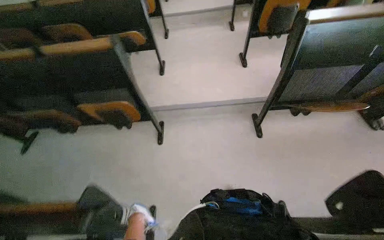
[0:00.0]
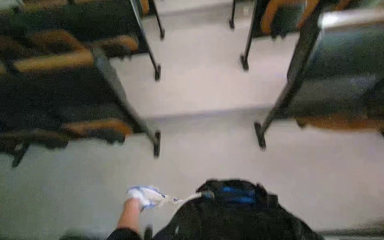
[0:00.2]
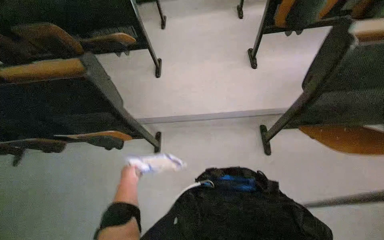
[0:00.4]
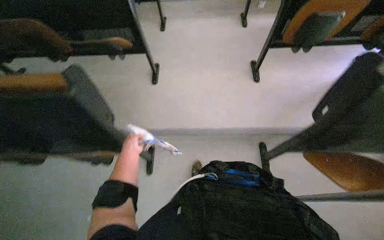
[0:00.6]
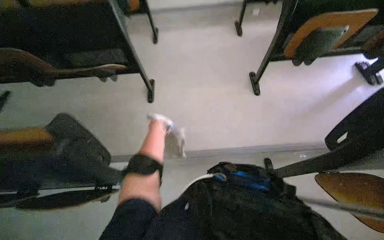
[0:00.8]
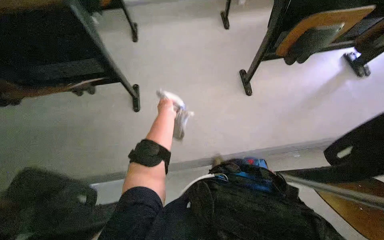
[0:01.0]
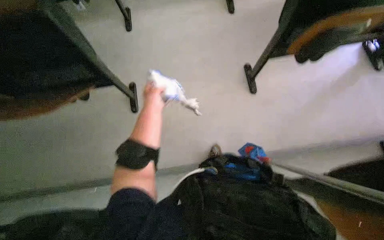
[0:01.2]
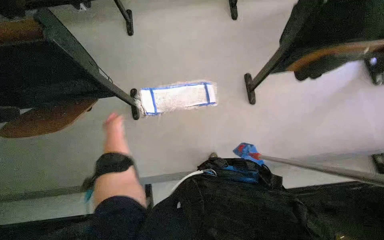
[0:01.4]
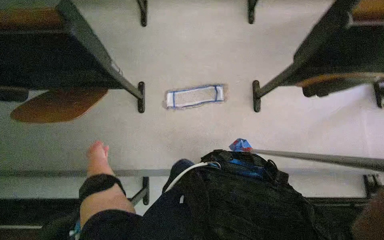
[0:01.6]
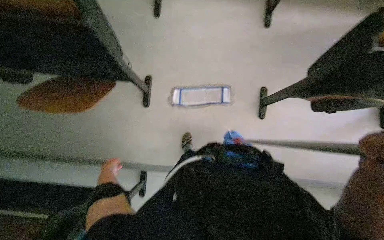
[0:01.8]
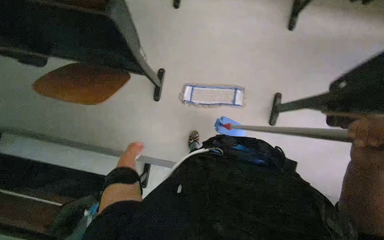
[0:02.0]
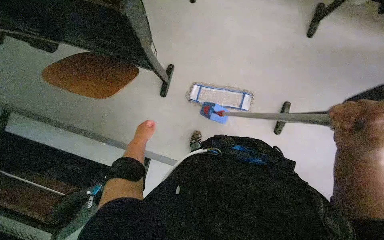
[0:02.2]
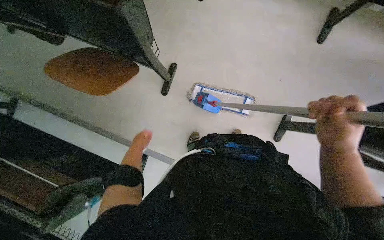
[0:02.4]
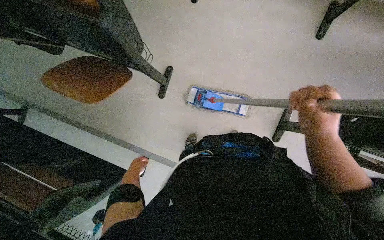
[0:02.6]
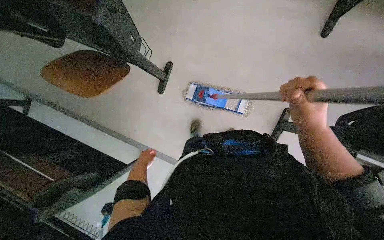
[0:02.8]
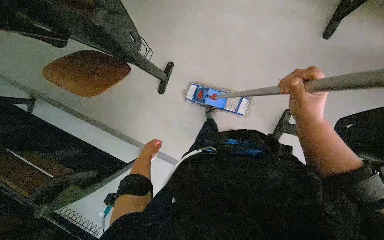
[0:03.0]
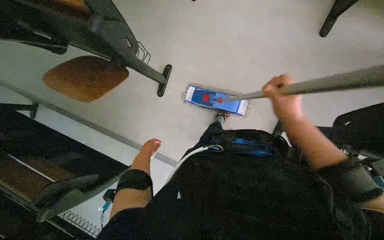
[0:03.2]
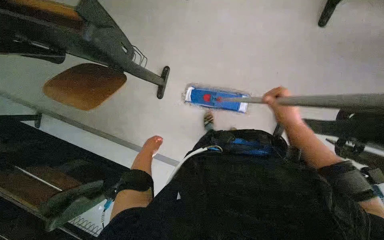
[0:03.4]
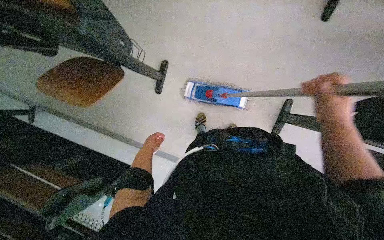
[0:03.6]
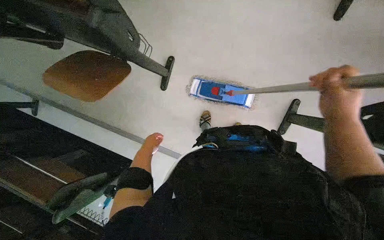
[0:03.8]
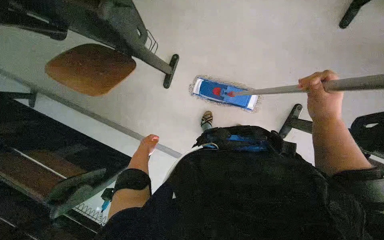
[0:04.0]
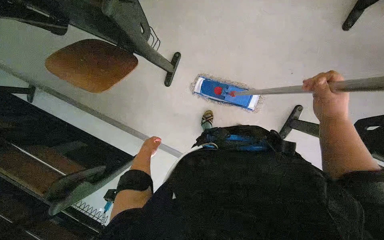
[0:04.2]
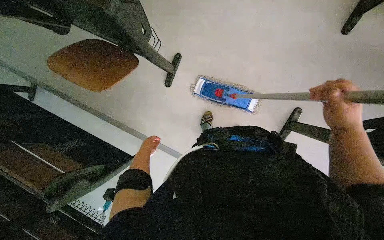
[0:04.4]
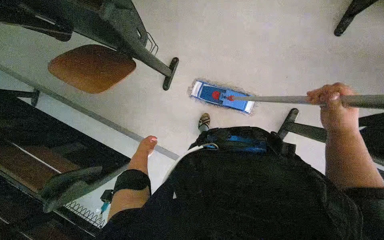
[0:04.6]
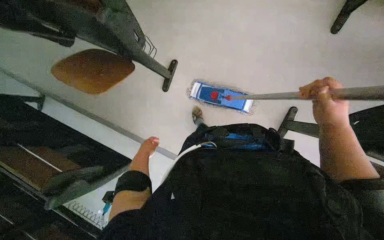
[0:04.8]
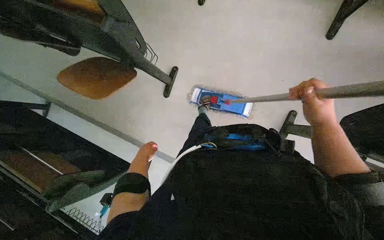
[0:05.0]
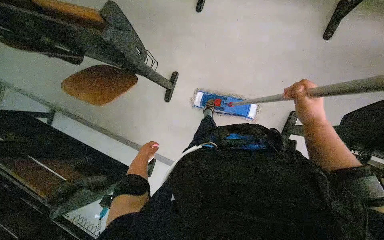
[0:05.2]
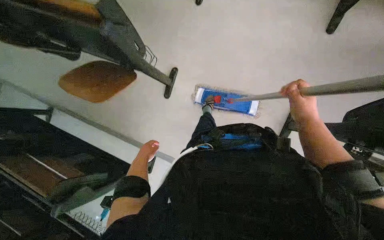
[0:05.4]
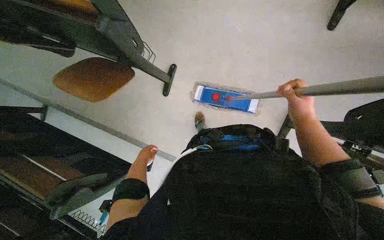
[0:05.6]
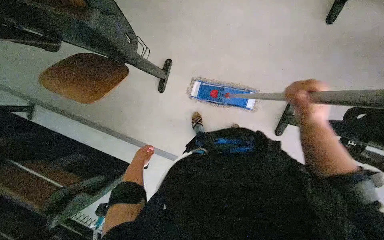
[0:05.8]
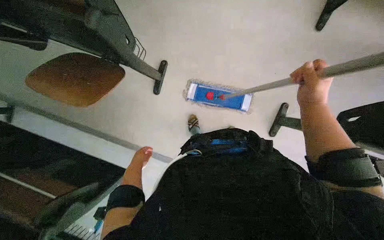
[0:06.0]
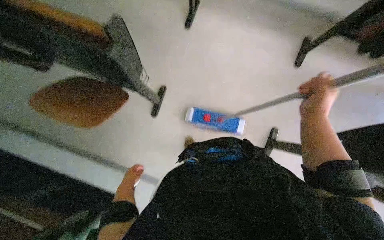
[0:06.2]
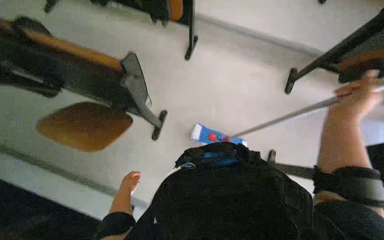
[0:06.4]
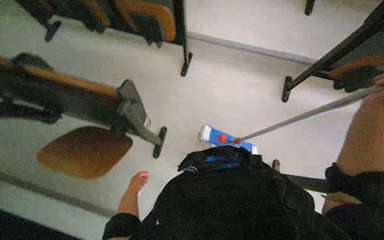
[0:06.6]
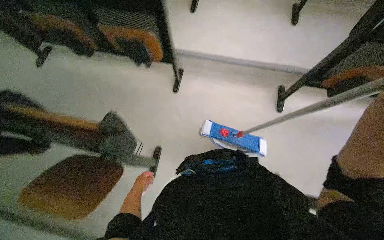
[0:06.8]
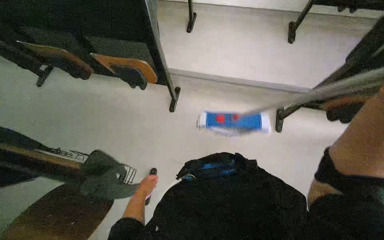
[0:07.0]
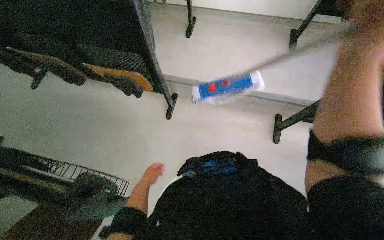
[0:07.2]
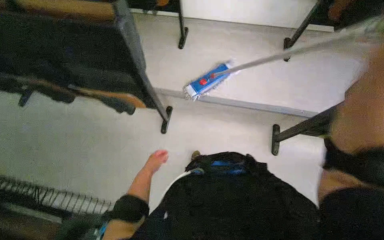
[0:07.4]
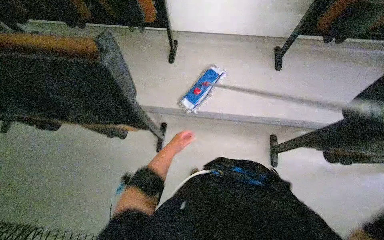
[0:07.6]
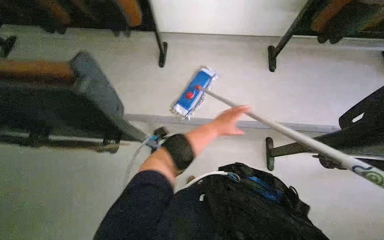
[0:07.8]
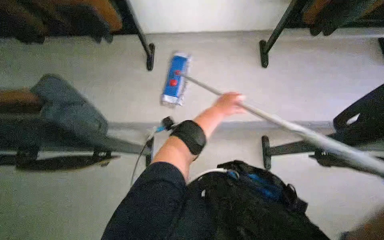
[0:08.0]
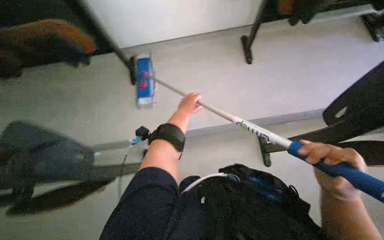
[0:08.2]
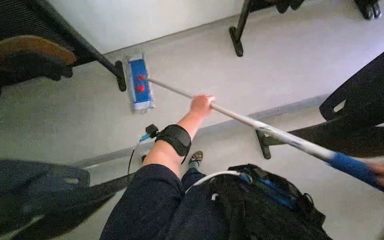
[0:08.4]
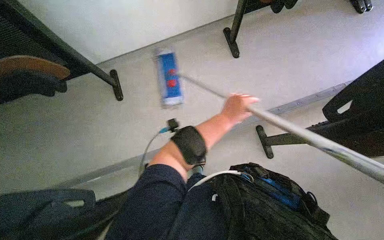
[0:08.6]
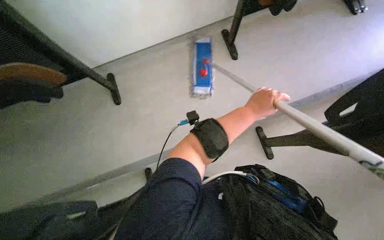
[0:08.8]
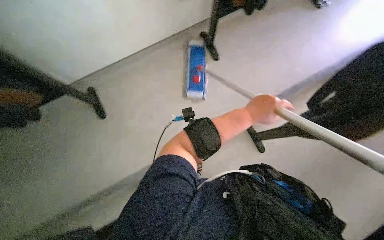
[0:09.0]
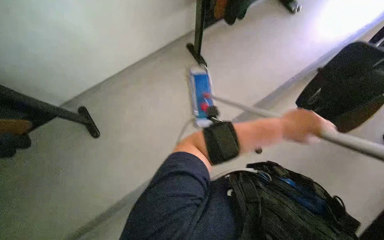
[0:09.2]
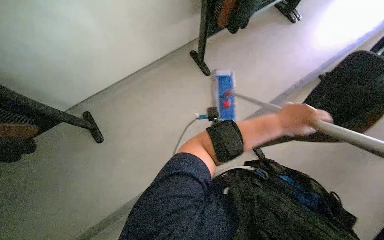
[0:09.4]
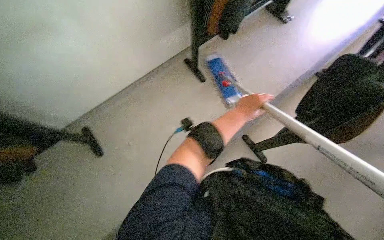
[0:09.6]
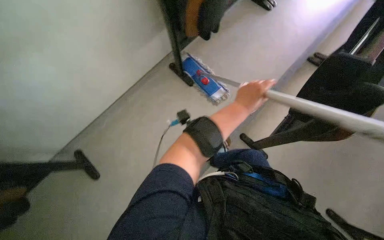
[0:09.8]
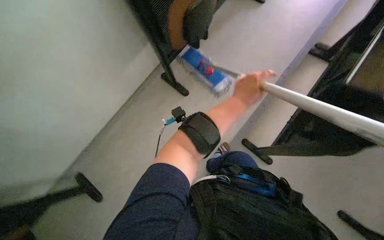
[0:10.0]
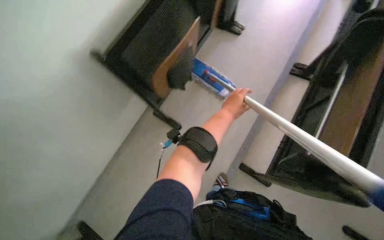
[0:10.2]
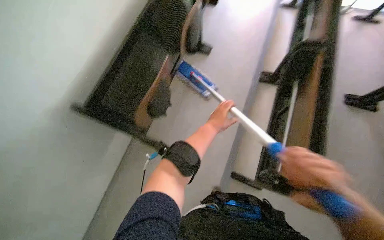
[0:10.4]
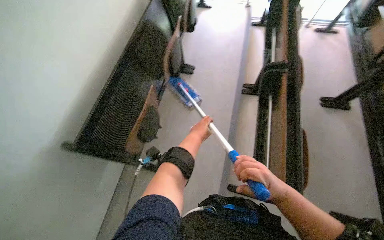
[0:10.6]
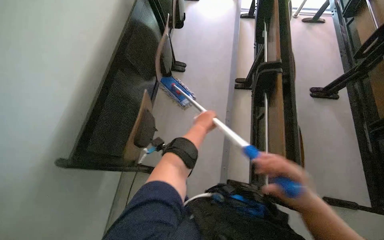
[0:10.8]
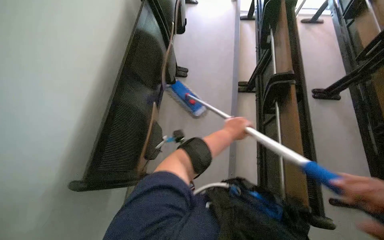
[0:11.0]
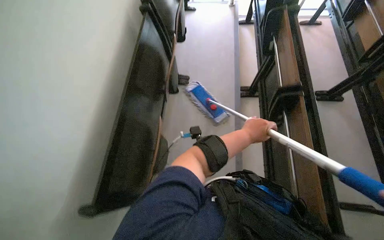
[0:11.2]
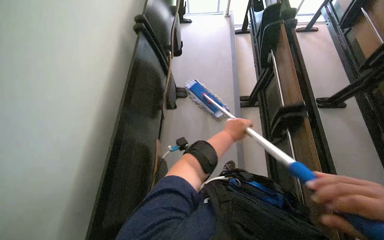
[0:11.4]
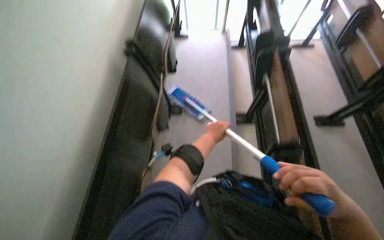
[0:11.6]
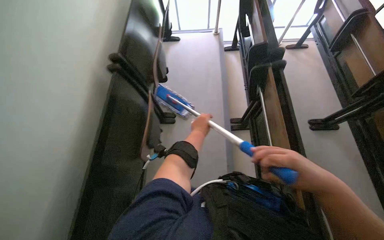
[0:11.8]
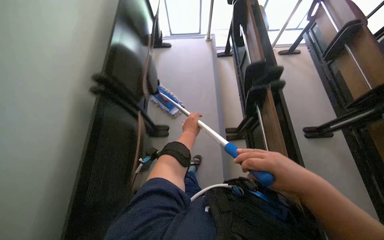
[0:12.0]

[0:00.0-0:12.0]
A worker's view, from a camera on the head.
Job: mopping floor.
The whole recording: Mopping classroom floor. The worker prepares the mop and then mops the classroom floor between the desks.
0:00.0 to 0:01.6: The wearer moves some 1 m. The view tilts approximately 20 degrees downward.
0:01.6 to 0:03.0: The left hand moves to the right, some 25 cm.
0:06.0 to 0:07.6: The wearer moves some 50 cm. The view tilts approximately 35 degrees upward.
0:07.6 to 0:09.0: Everything in view rotates some 30 degrees counterclockwise. The left hand swings left and right, about 30 cm each way, with 2 reversals.
0:09.0 to 0:10.4: The view tips upward by roughly 15 degrees.
0:10.4 to 0:12.0: The camera travels about 60 cm. The head rotates some 20 degrees to the right.

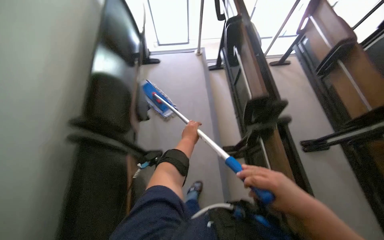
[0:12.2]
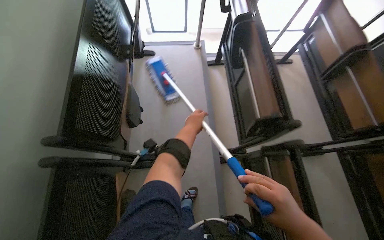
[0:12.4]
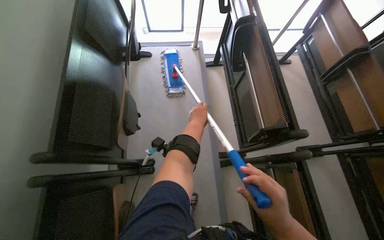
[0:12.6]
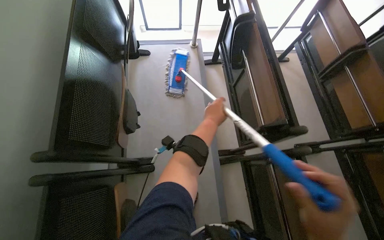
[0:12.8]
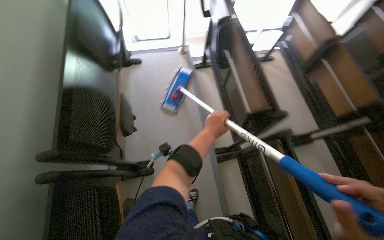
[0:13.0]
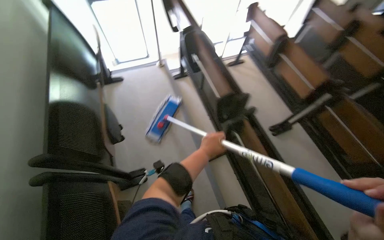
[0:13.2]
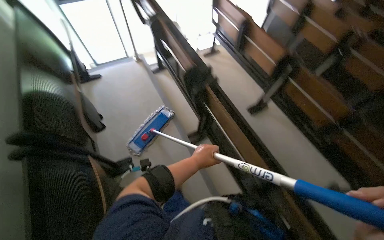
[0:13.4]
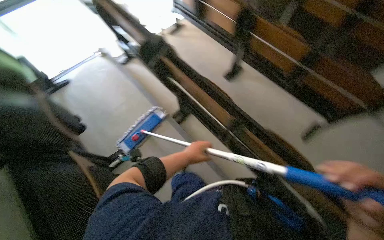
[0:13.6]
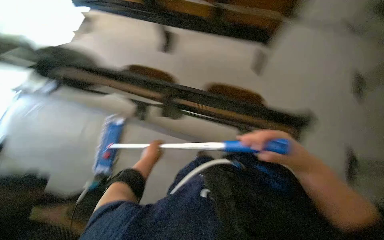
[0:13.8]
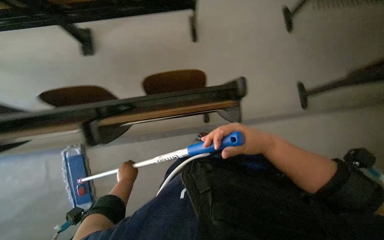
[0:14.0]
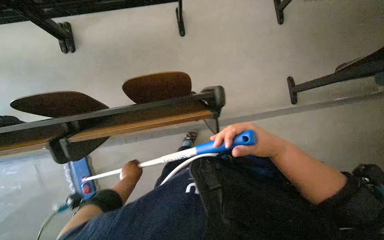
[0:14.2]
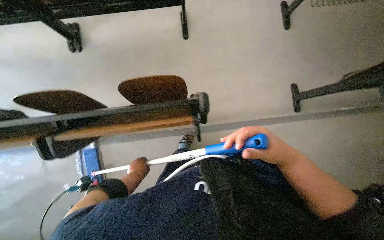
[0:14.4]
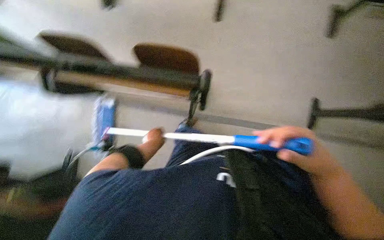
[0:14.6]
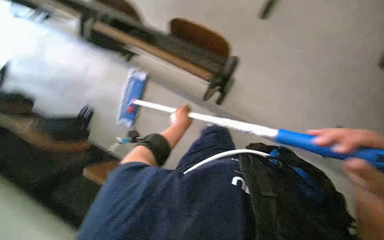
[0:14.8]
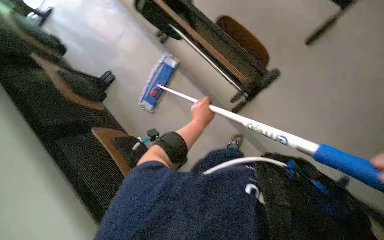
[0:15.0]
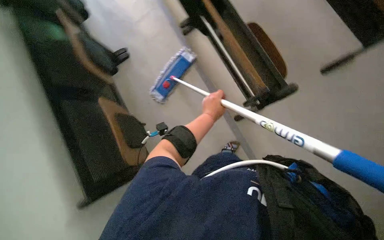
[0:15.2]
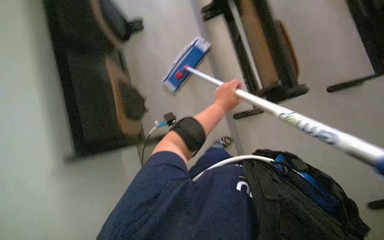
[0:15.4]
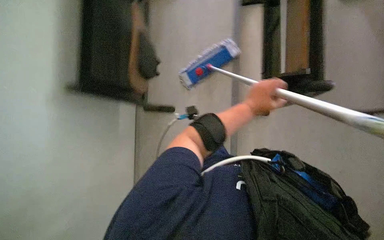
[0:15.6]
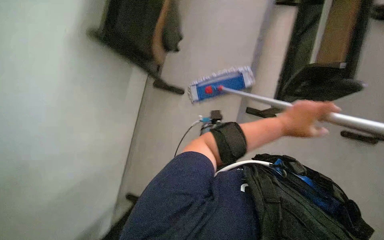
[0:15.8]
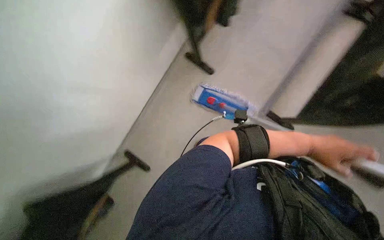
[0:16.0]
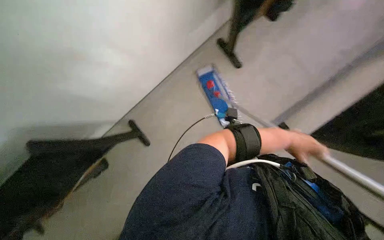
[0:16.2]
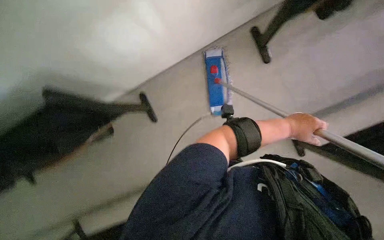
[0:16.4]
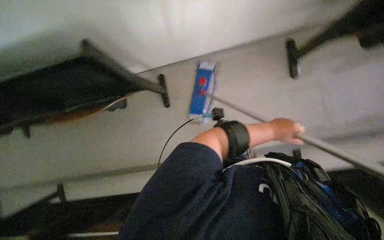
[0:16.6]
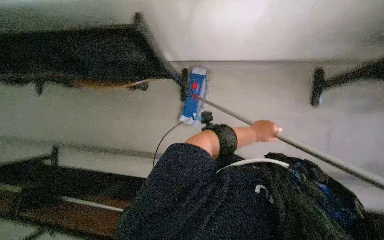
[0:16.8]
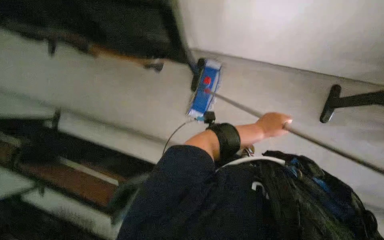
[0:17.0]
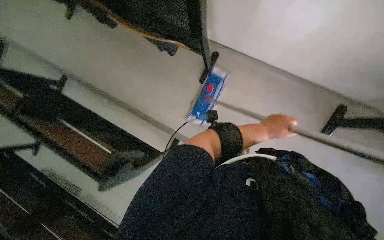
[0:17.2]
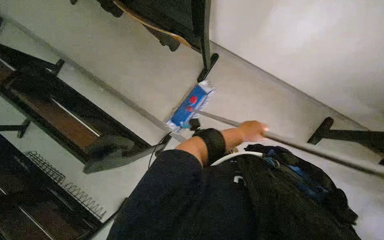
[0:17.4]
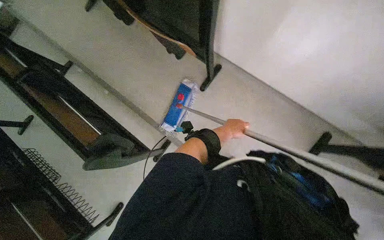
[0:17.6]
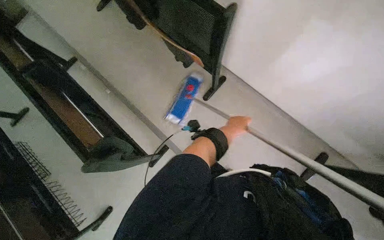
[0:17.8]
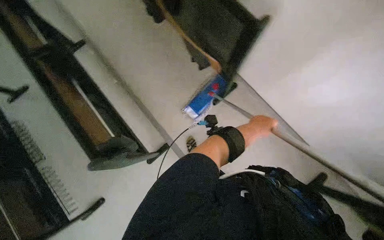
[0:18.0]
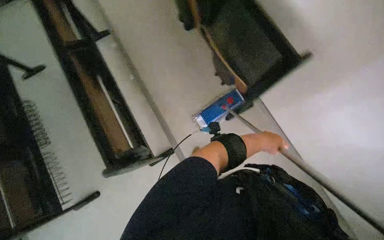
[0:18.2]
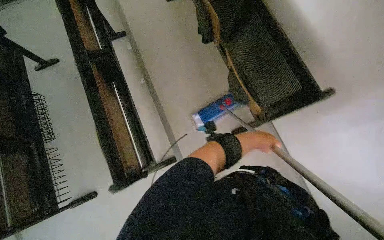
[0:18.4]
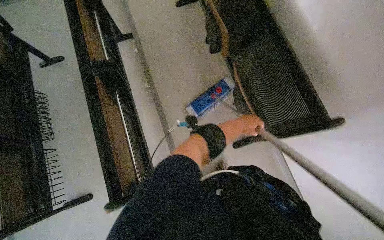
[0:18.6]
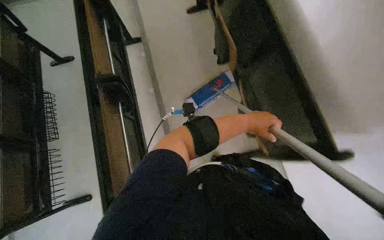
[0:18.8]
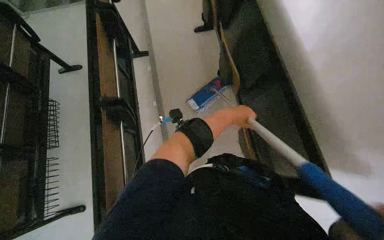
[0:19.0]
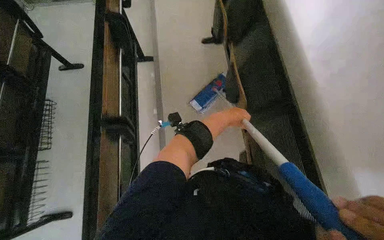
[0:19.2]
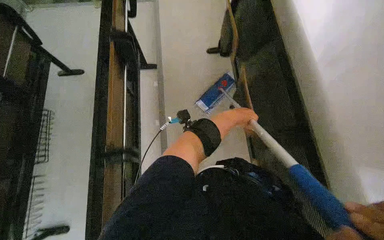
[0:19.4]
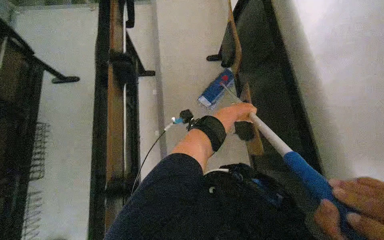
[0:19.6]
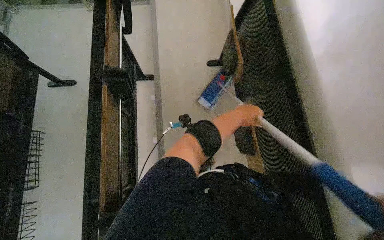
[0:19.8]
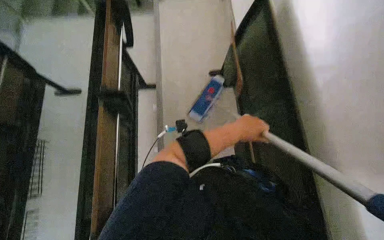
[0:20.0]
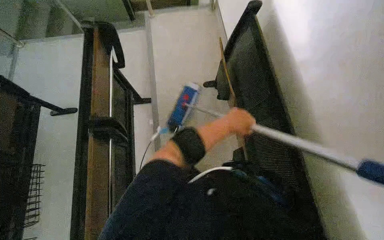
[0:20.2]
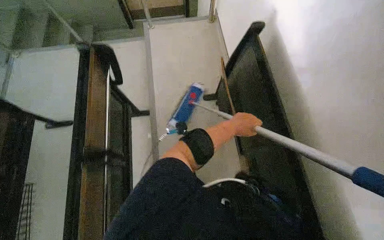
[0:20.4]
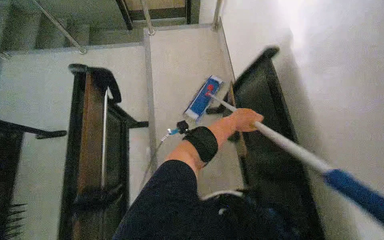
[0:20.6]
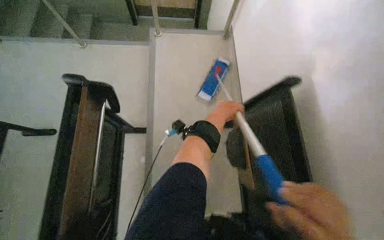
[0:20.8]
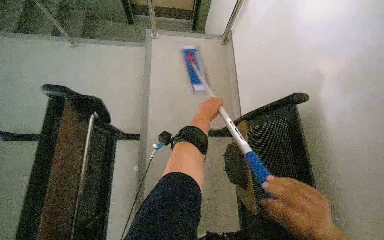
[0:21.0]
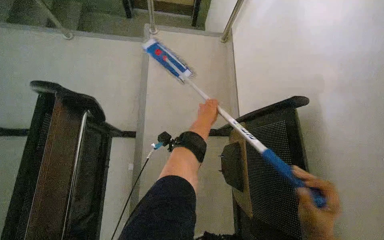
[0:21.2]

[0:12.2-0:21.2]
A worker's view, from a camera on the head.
Job: mopping floor.
The whole recording: Mopping classroom floor. The worker prepares the mop and then mops the classroom floor between the desks.
0:12.2 to 0:13.8: The camera travels approximately 50 cm. The head turns to the right by some 65 degrees.
0:13.8 to 0:15.2: The head rotates roughly 55 degrees to the left. The camera pitches downward, by about 15 degrees.
0:15.2 to 0:16.6: The left hand moves to the right, approximately 15 cm.
0:16.6 to 0:18.2: The scene turns some 55 degrees clockwise in the picture.
0:18.2 to 0:19.8: The left hand is displaced up the picture by approximately 50 cm.
0:19.8 to 0:21.2: The wearer moves some 50 cm.
